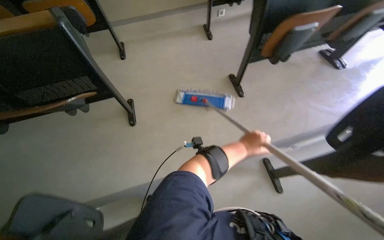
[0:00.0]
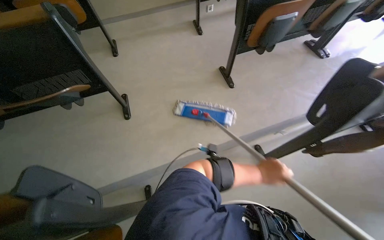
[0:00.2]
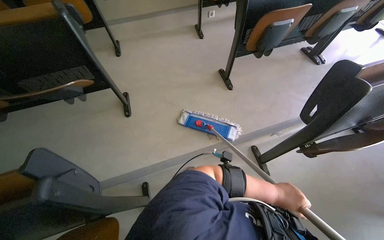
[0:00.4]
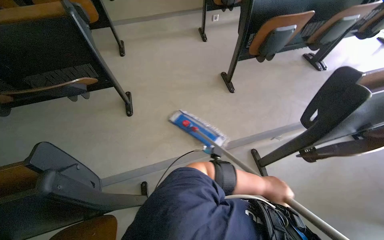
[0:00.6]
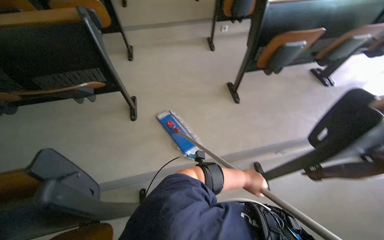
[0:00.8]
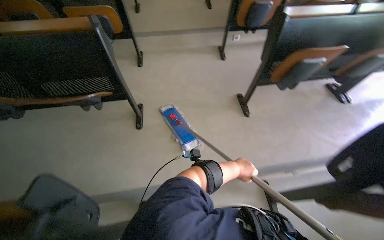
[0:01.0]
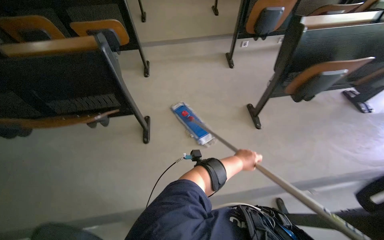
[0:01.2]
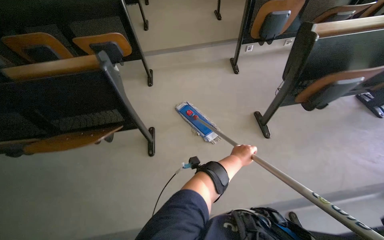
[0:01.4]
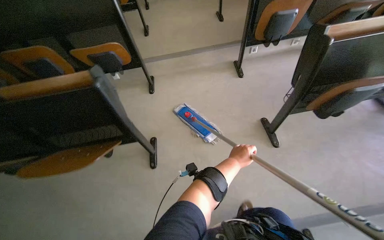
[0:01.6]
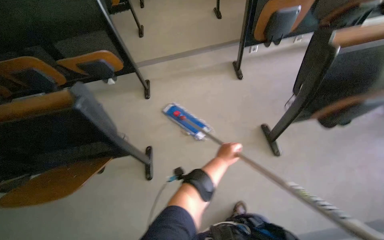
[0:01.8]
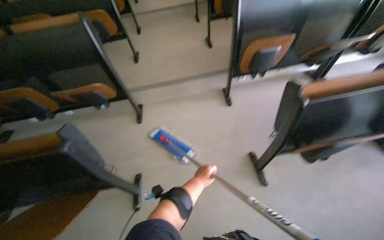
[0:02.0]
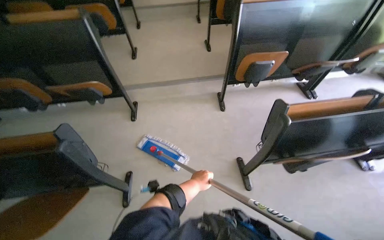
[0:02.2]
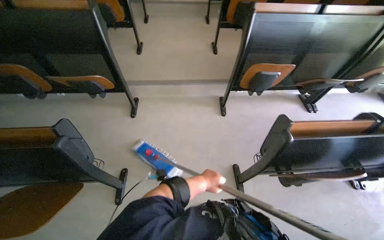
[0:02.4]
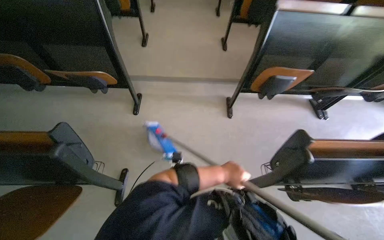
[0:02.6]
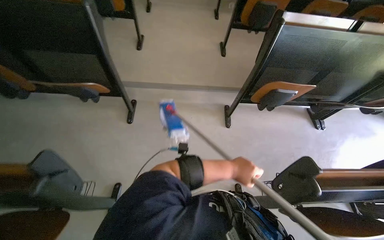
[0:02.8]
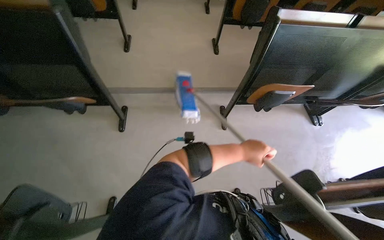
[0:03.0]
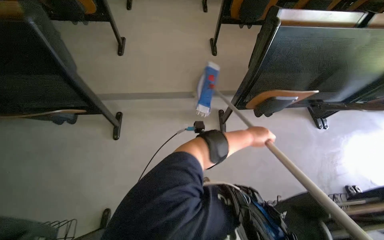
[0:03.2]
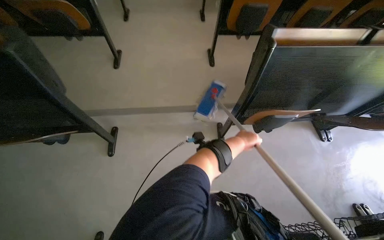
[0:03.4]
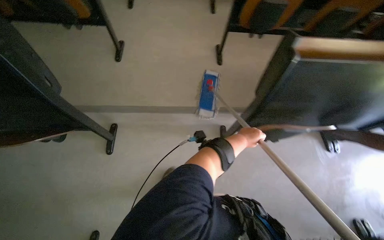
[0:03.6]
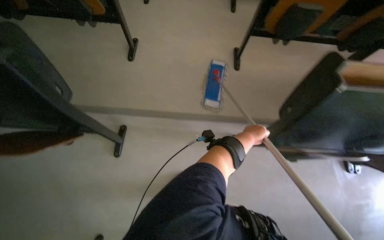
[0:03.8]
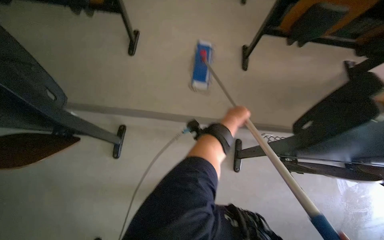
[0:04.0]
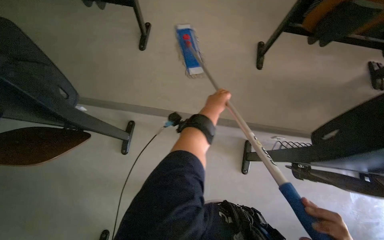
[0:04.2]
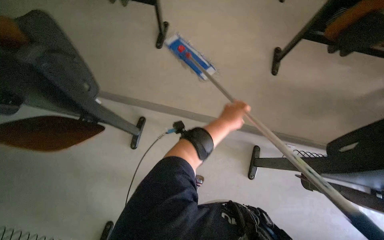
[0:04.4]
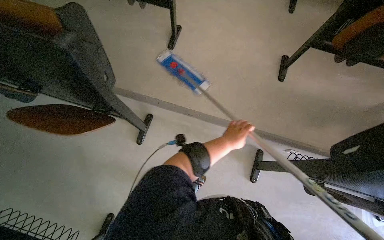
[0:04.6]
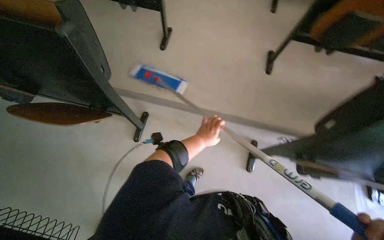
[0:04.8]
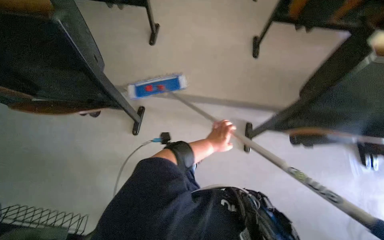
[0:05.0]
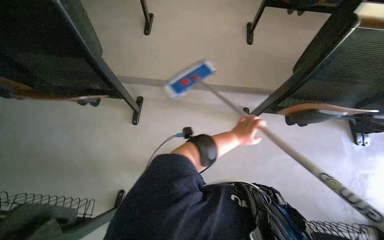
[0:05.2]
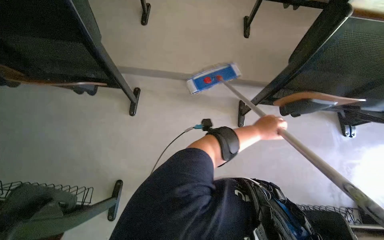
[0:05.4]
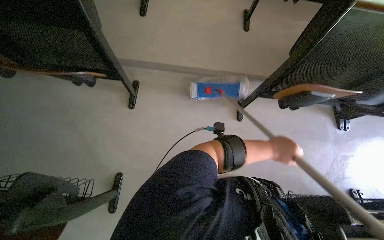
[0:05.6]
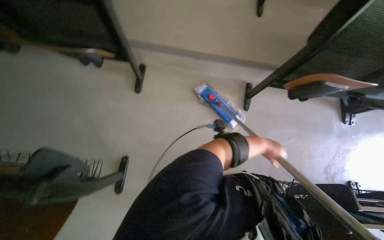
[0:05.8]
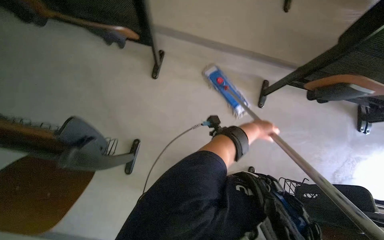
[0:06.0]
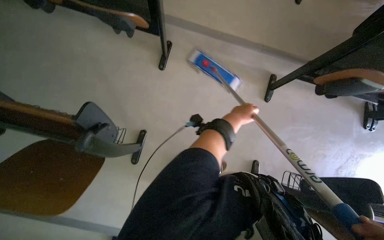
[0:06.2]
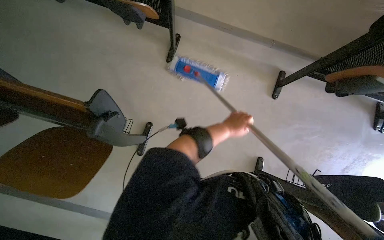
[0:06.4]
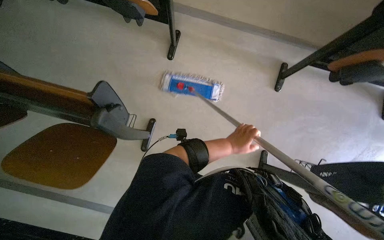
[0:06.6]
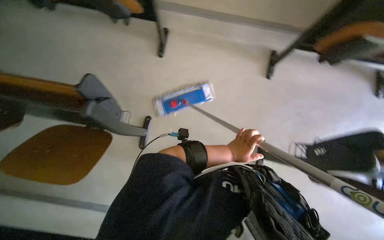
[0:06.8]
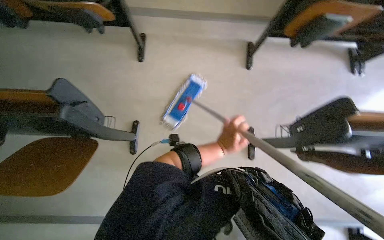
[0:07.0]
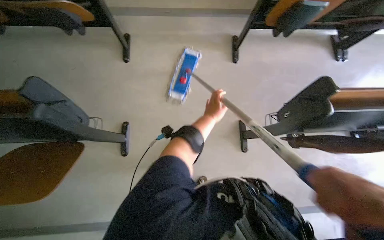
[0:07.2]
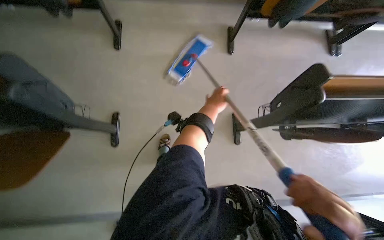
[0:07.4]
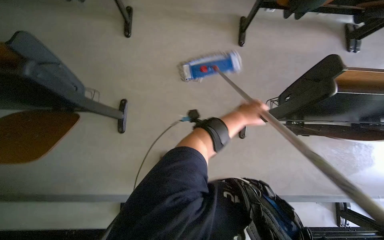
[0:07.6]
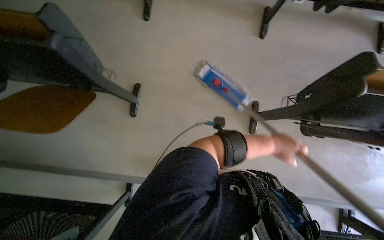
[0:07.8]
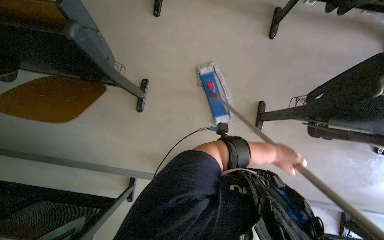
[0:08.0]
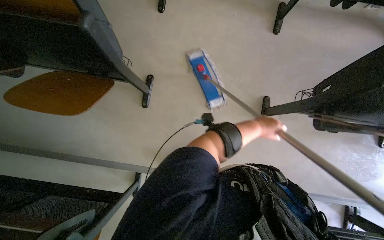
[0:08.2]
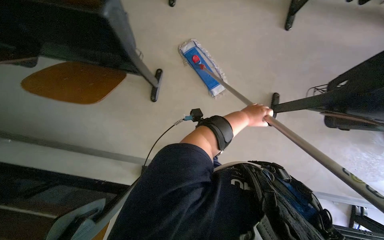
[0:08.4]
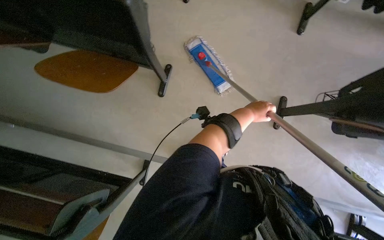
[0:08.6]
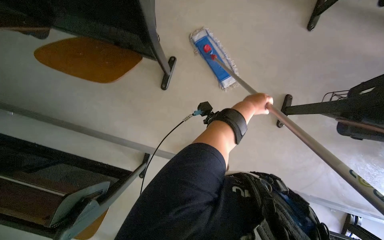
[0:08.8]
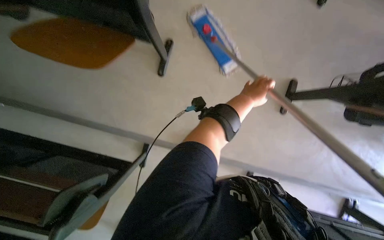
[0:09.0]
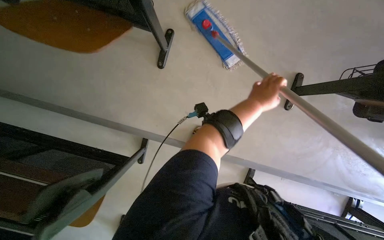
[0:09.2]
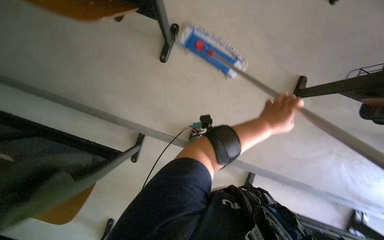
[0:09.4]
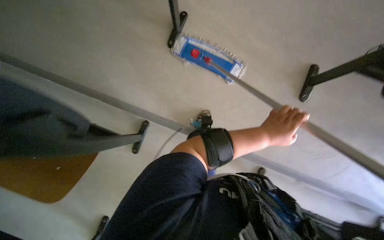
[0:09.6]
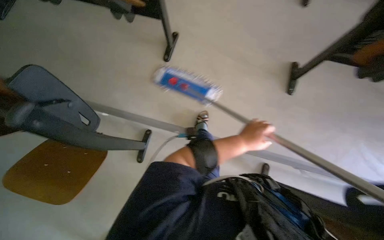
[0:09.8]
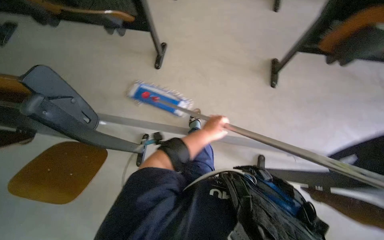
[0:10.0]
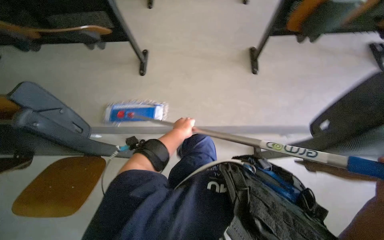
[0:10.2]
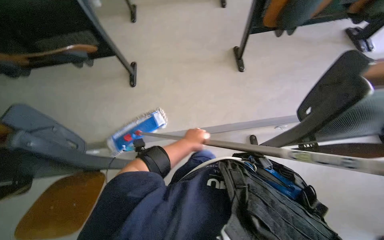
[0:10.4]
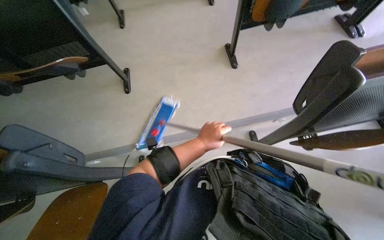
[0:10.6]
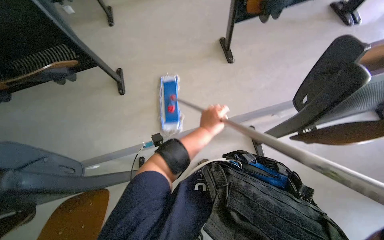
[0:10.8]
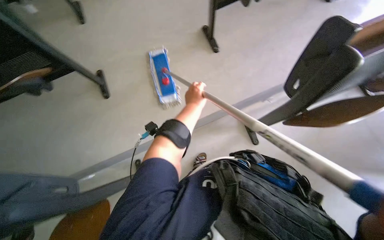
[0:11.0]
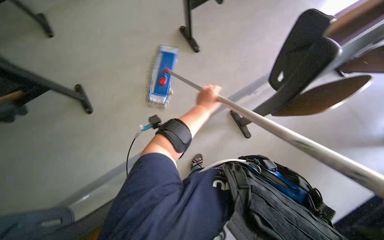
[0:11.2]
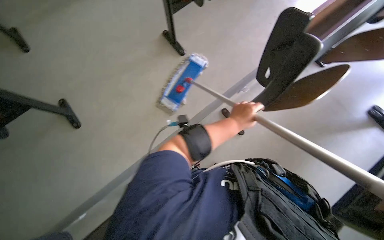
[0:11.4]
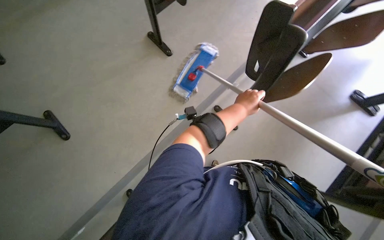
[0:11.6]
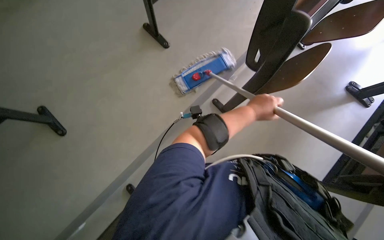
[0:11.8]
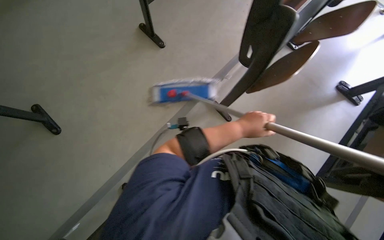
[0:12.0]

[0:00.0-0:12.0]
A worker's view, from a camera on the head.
Job: mopping floor.
The whole recording: Mopping classroom floor. The worker prepares the mop and then mops the classroom floor between the desks.
0:01.6 to 0:03.0: The camera is carried approximately 70 cm.
0:03.0 to 0:04.4: The head travels roughly 70 cm.
0:04.4 to 0:06.0: The head travels approximately 60 cm.
0:07.6 to 0:09.0: The left hand travels down the picture and back again, about 15 cm each way.
0:09.0 to 0:10.4: The head travels roughly 40 cm.
0:10.4 to 0:12.0: The head rotates about 40 degrees to the right.

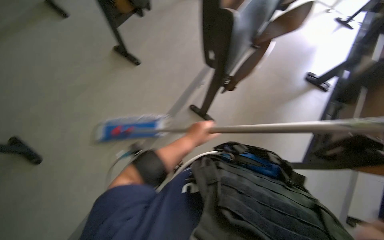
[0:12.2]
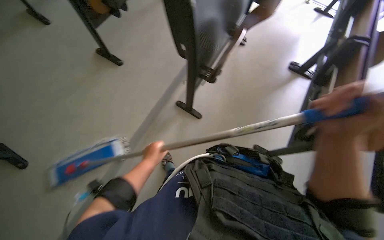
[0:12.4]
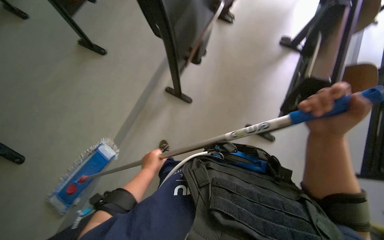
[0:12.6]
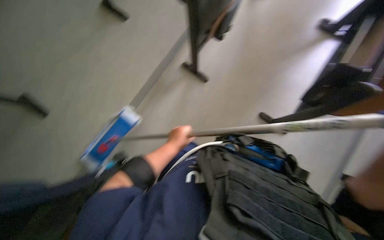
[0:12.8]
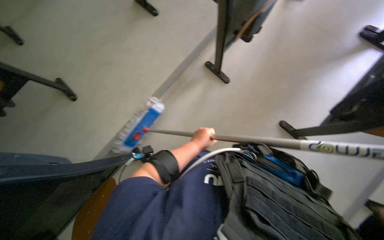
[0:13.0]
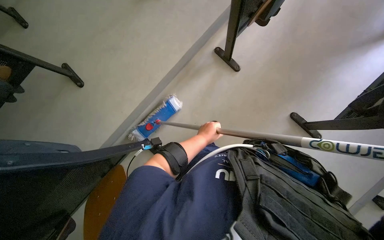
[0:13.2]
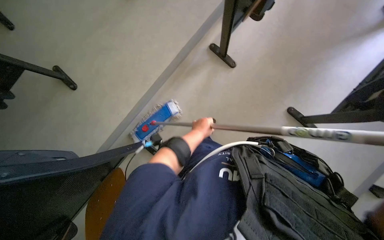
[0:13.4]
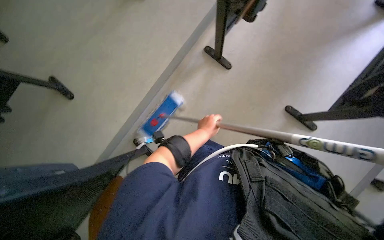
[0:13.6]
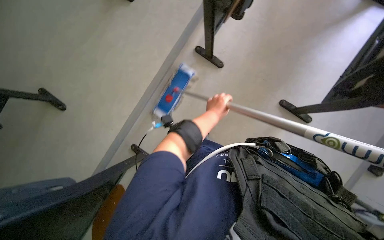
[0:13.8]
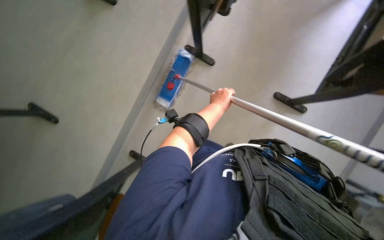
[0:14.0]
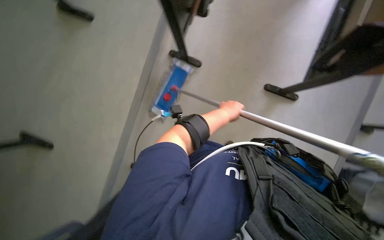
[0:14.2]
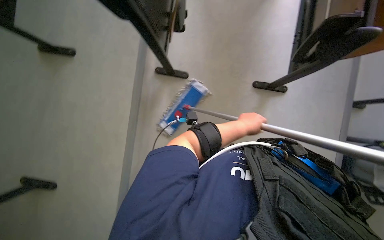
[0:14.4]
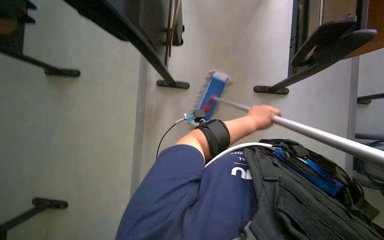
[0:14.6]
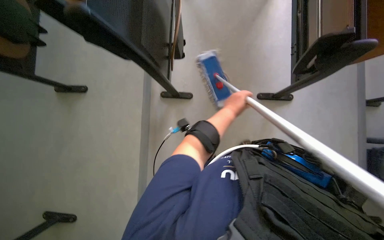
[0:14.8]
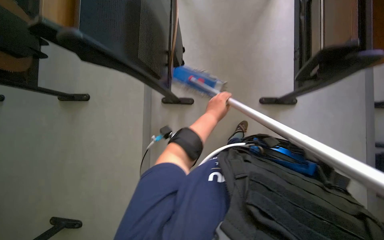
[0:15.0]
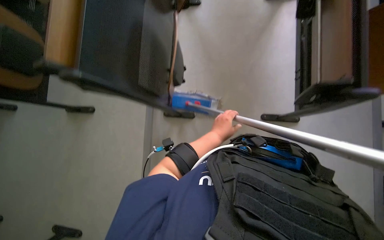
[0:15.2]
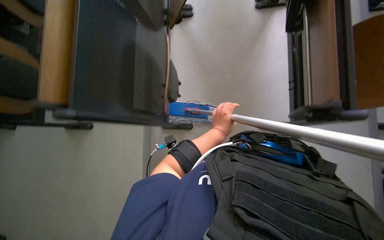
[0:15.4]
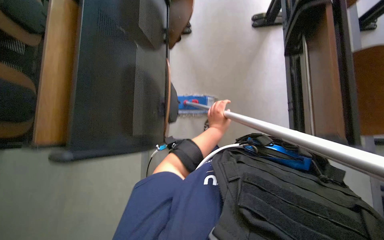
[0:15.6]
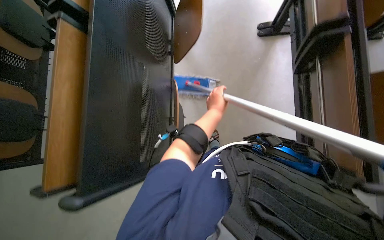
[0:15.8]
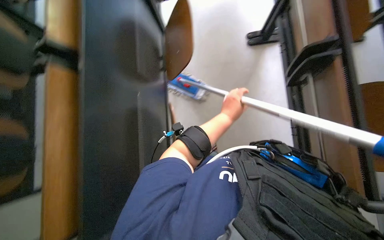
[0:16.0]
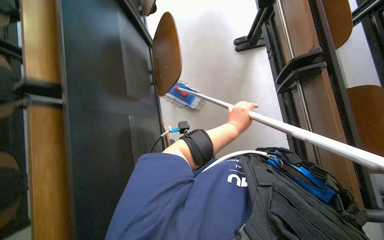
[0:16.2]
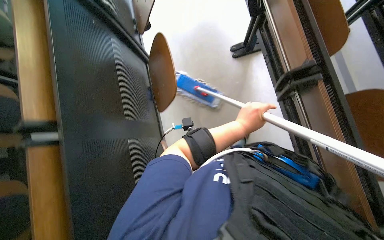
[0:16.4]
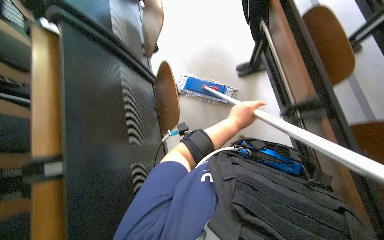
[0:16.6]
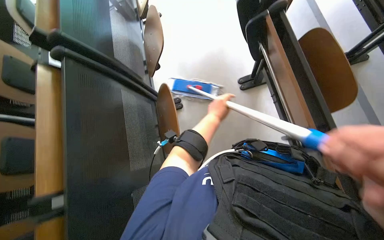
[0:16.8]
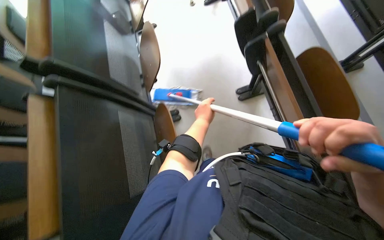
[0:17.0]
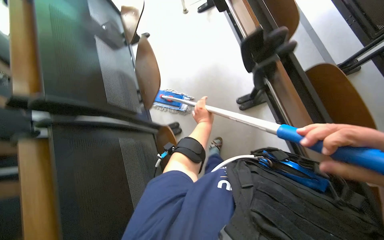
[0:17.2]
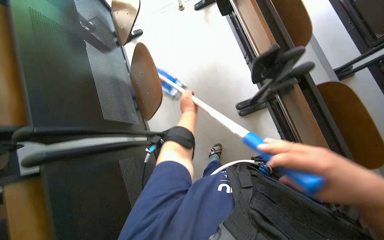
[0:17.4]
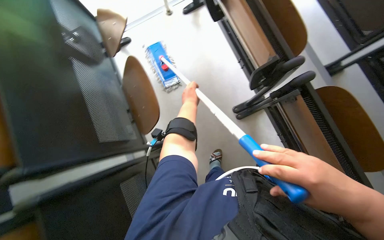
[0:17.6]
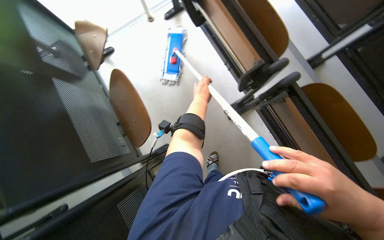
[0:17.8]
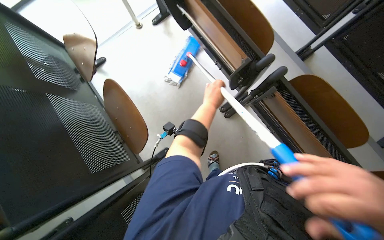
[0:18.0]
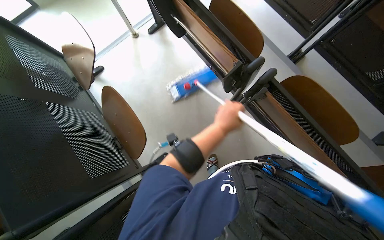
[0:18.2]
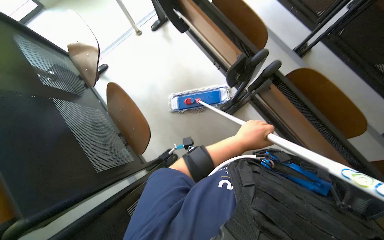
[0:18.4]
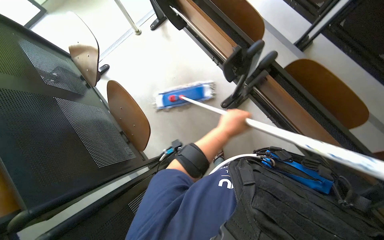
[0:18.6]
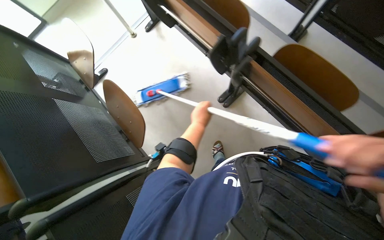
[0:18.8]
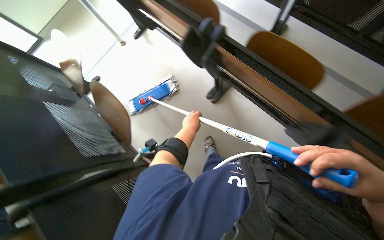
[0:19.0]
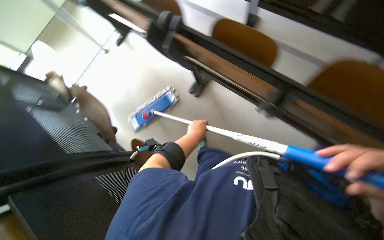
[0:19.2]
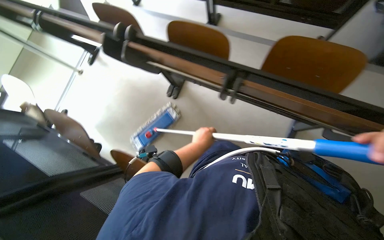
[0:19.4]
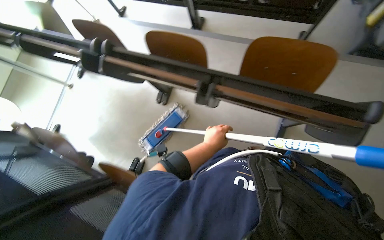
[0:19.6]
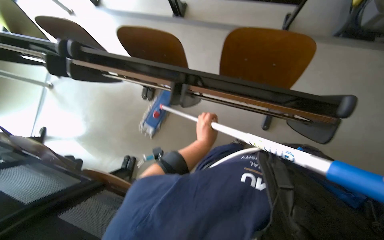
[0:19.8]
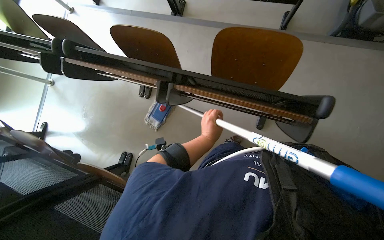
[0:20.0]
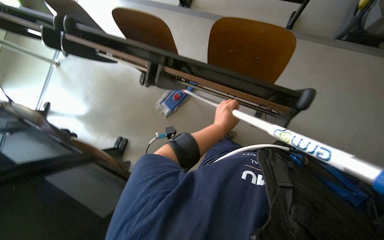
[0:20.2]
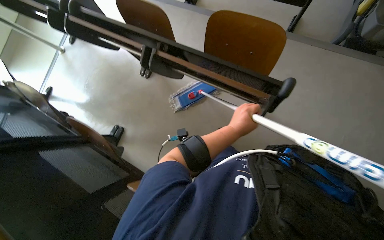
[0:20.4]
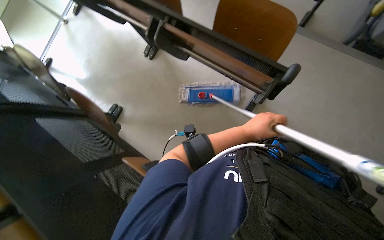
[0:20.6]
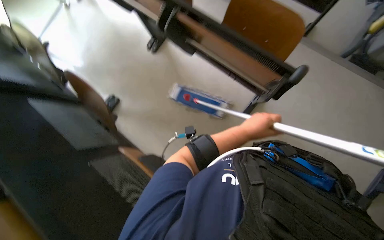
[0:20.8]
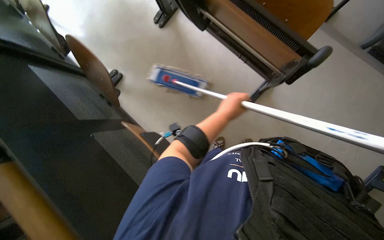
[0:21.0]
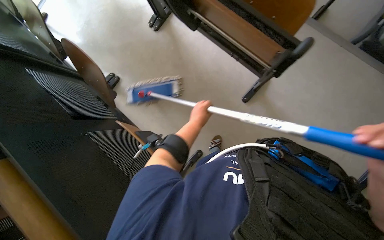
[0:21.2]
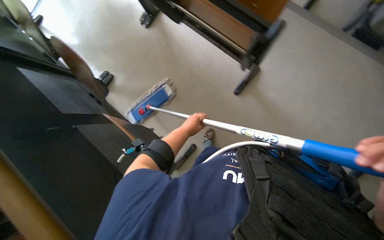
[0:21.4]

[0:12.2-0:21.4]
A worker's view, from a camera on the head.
Job: mopping floor.
The whole recording: Mopping classroom floor. The worker prepares the mop and then mops the classroom floor between the desks.
0:12.2 to 0:13.8: The left hand shifts roughly 15 cm to the right.
0:13.8 to 0:15.2: Everything in view rotates approximately 30 degrees counterclockwise.
0:15.2 to 0:16.8: The left hand heads up the picture, covering roughly 40 cm.
